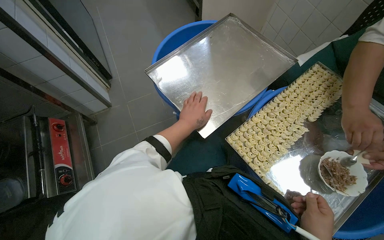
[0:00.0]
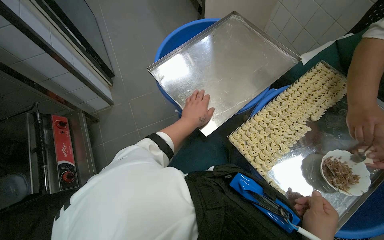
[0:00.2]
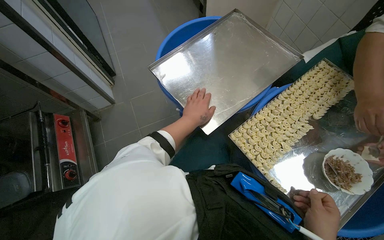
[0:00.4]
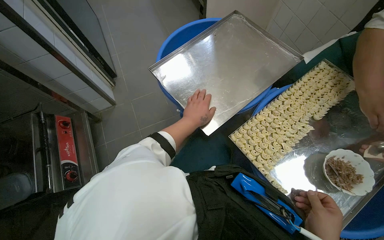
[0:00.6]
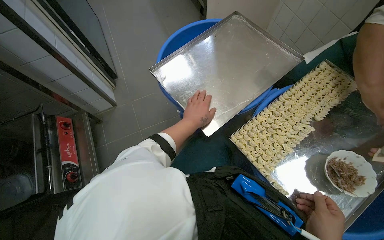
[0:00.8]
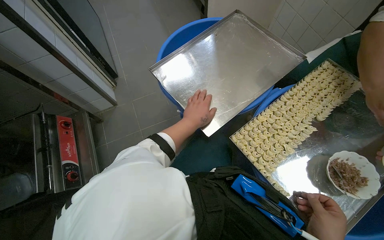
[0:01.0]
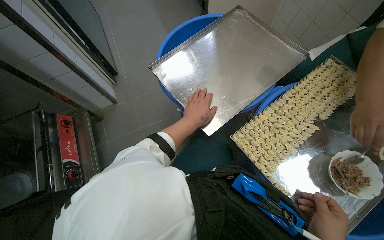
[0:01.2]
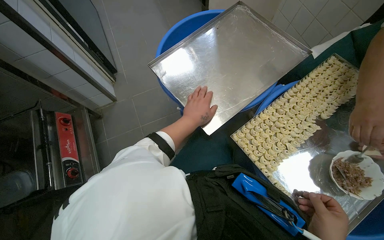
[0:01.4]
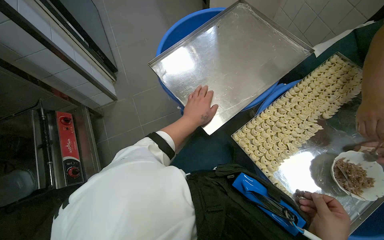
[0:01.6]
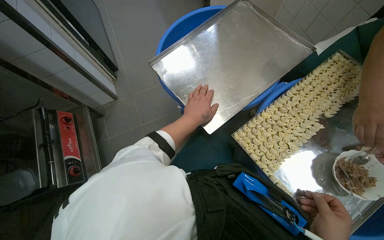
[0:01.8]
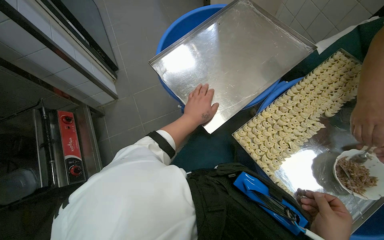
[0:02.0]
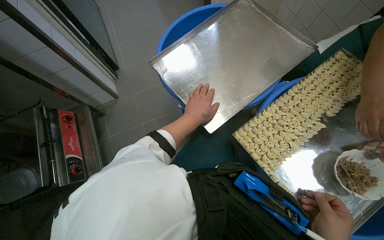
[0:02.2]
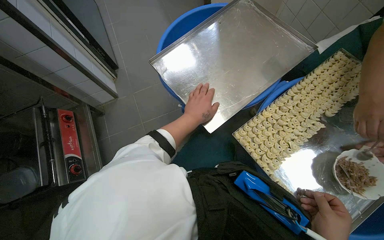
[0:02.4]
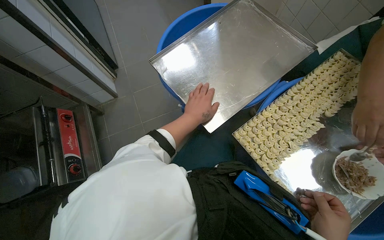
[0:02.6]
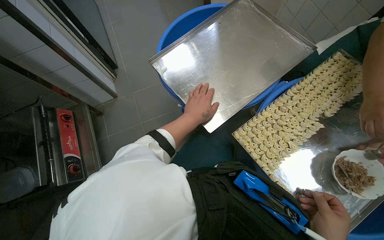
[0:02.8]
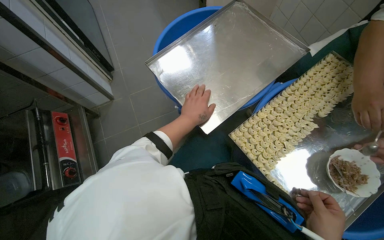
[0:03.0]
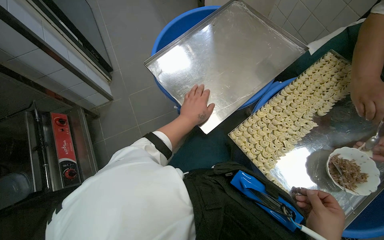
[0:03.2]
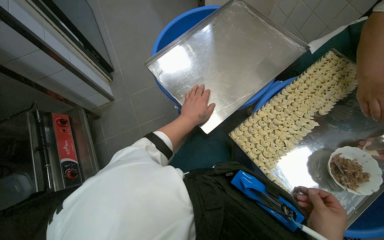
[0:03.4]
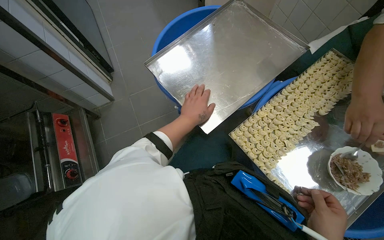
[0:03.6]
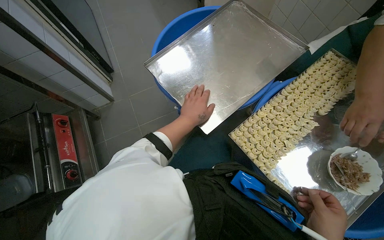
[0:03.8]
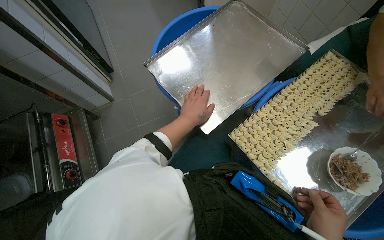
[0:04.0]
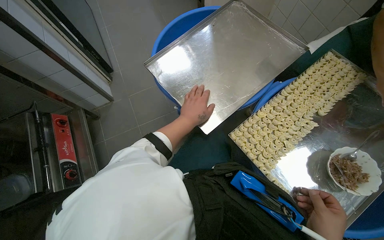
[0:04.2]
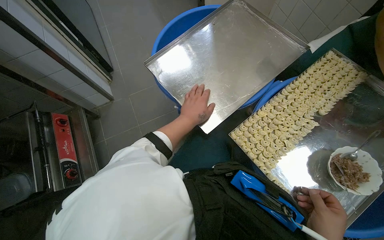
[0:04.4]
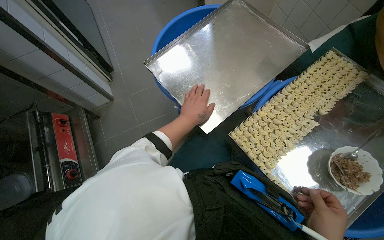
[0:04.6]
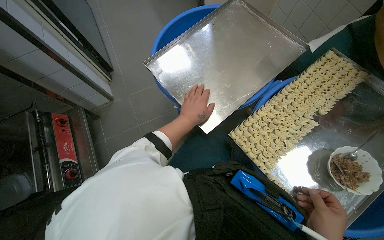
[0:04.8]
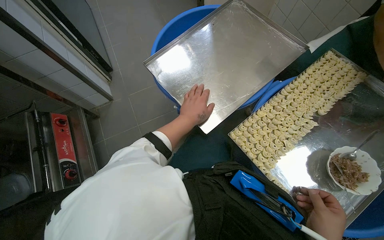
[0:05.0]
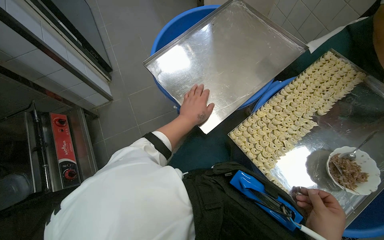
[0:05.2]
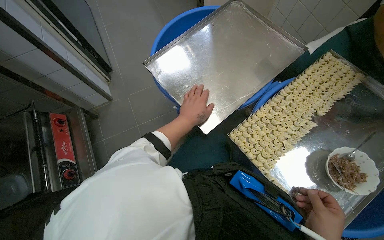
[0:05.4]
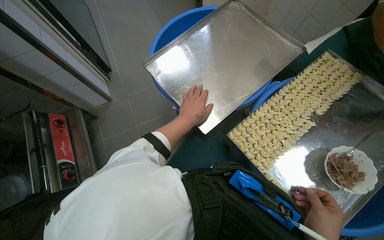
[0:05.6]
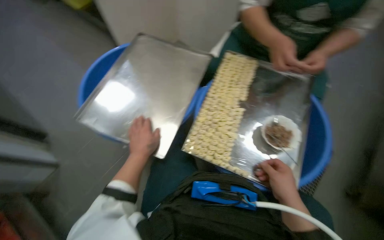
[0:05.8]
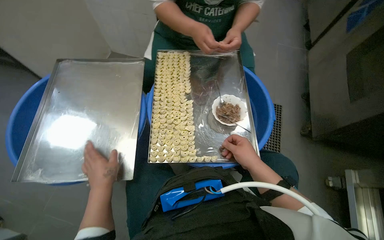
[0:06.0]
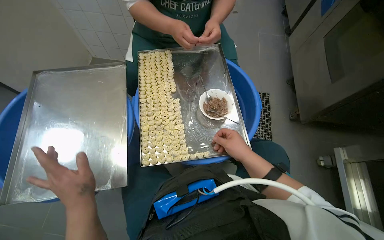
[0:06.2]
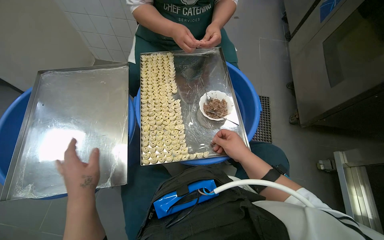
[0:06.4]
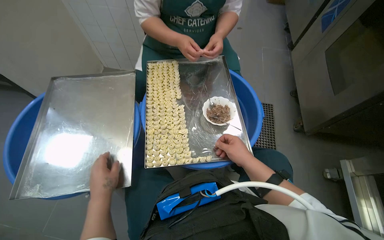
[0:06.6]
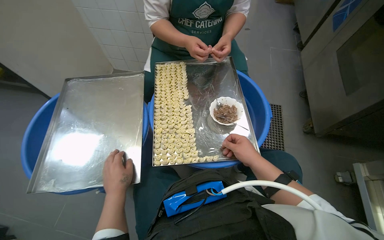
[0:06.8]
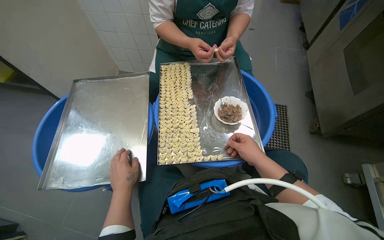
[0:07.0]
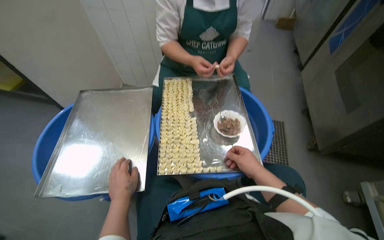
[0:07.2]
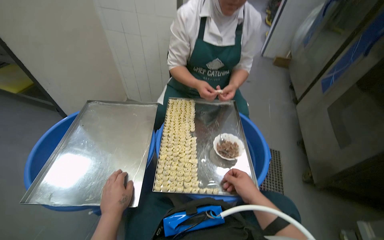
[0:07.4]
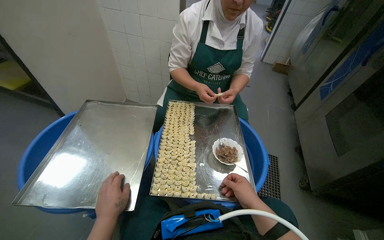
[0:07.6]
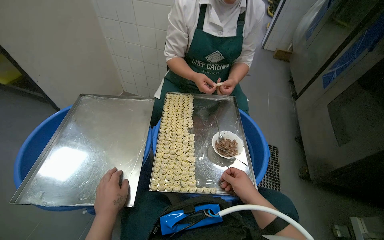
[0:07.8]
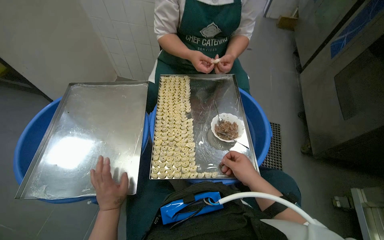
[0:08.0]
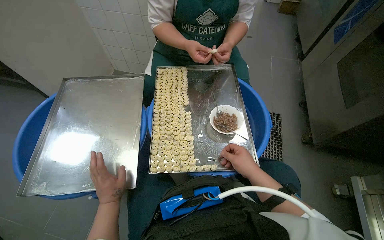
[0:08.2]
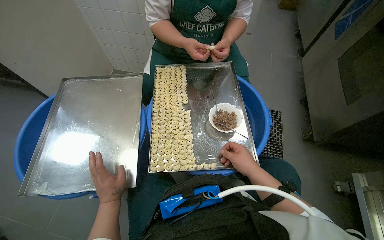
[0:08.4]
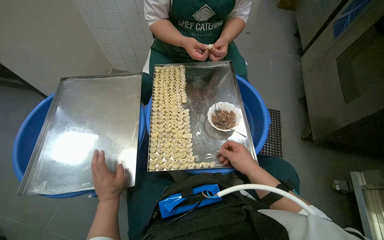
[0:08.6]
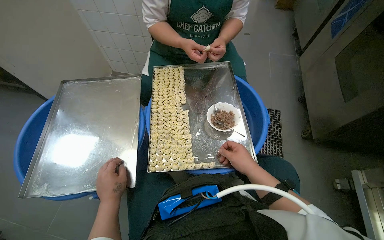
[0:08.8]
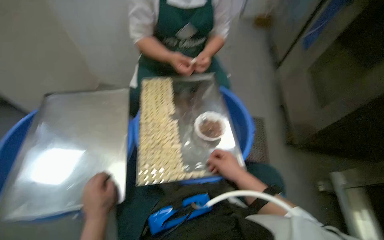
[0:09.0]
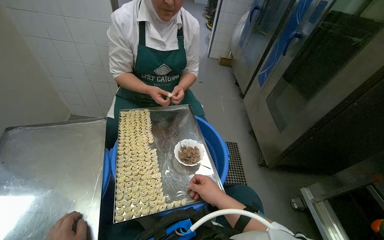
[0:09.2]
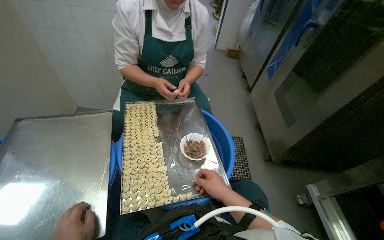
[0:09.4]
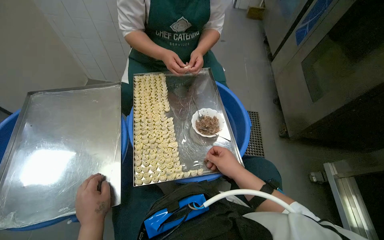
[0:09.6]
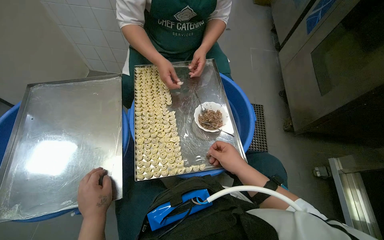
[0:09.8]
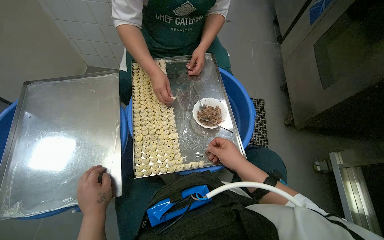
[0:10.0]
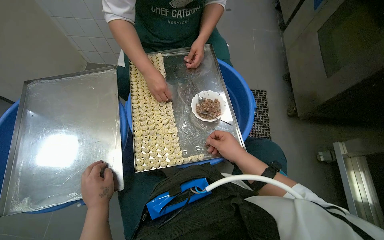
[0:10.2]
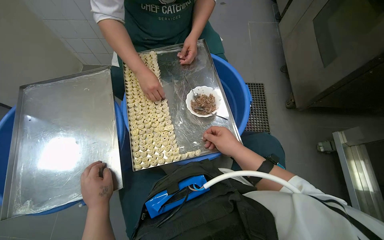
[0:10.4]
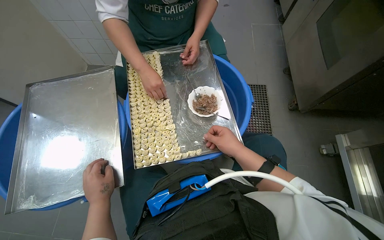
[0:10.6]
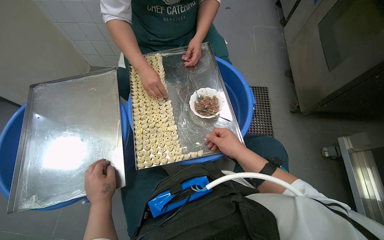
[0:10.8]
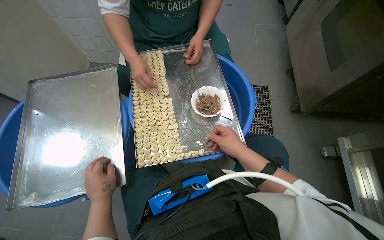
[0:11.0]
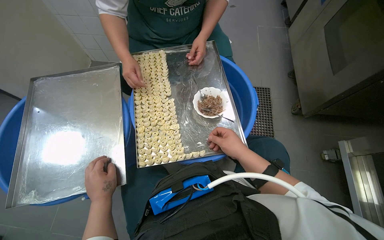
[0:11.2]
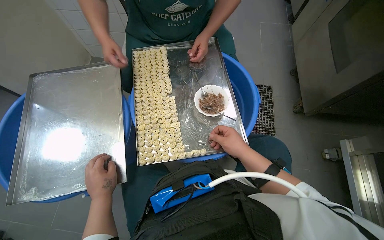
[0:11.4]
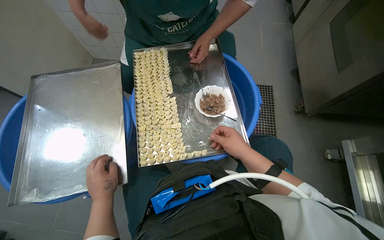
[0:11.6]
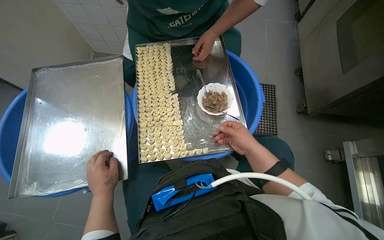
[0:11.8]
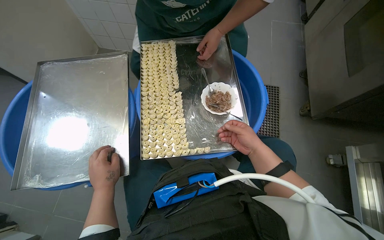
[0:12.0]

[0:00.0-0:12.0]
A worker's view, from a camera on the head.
Job: preparing food.
The whole recording: Filling dough pieces with meat. The worker continues to fill dough pieces with meat and shape them before placing them on a tray.
0:04.4 to 0:06.0: The head turns to the right by roughly 55 degrees.
0:06.0 to 0:07.6: The camera pitches upward, by approximately 20 degrees.
0:10.4 to 0:12.0: The right hand goes roughly 10 cm farther from the camera.

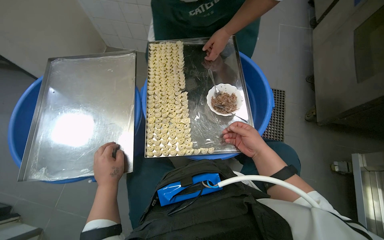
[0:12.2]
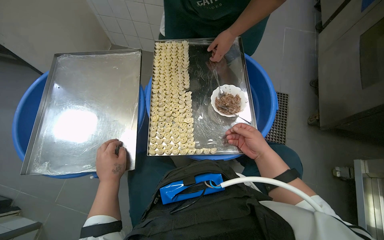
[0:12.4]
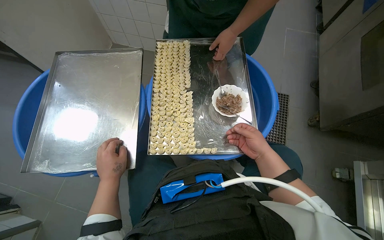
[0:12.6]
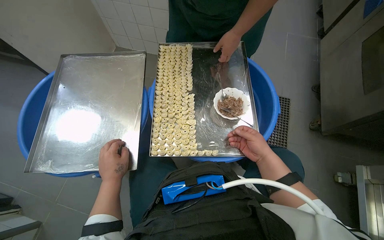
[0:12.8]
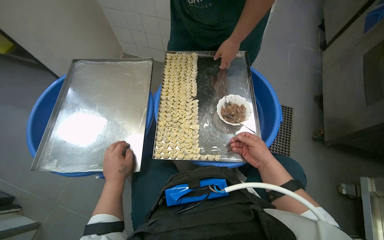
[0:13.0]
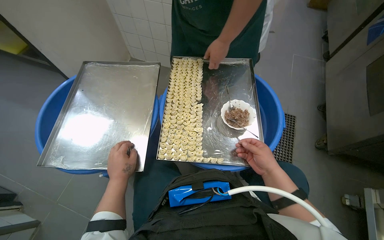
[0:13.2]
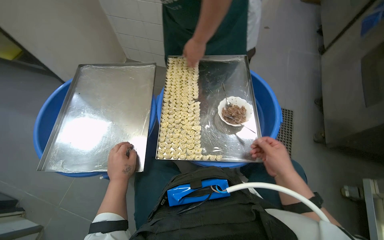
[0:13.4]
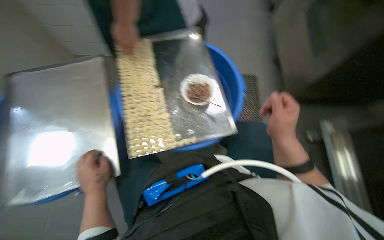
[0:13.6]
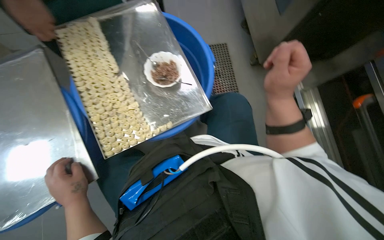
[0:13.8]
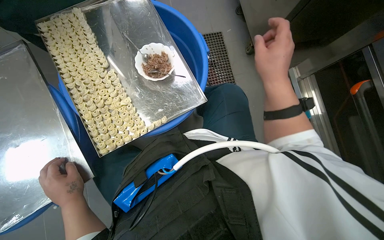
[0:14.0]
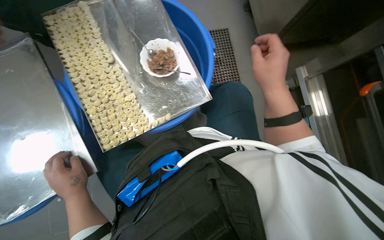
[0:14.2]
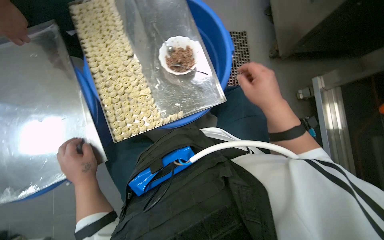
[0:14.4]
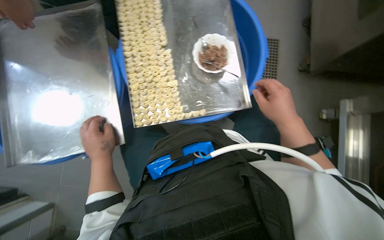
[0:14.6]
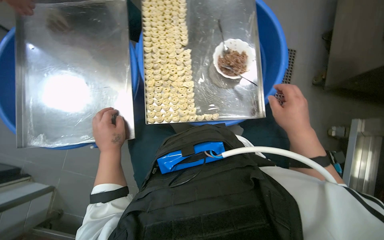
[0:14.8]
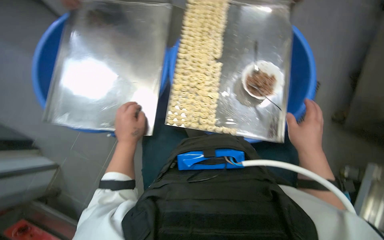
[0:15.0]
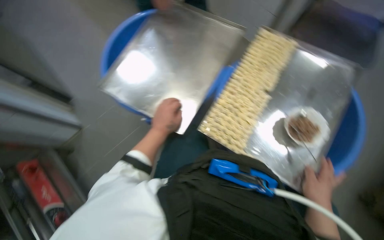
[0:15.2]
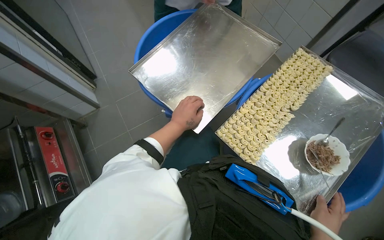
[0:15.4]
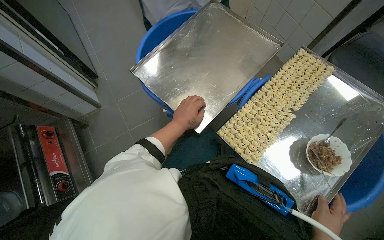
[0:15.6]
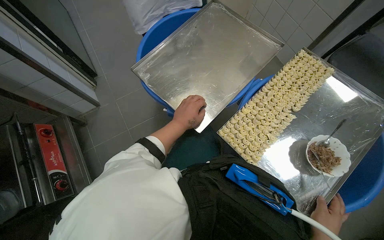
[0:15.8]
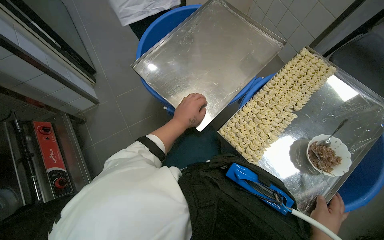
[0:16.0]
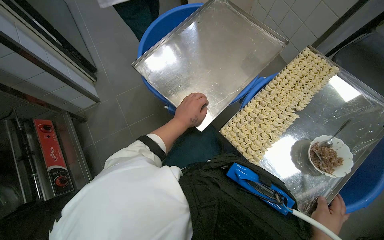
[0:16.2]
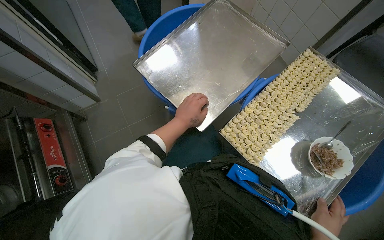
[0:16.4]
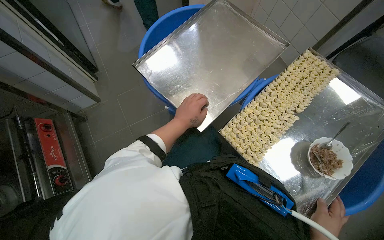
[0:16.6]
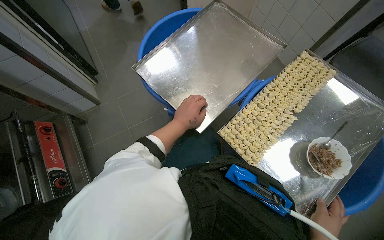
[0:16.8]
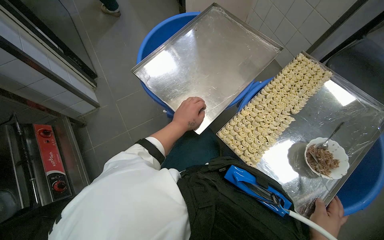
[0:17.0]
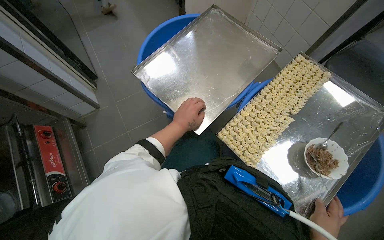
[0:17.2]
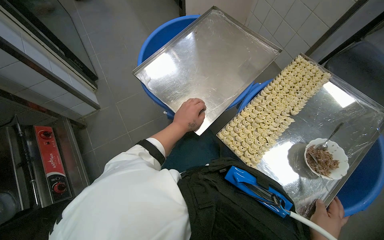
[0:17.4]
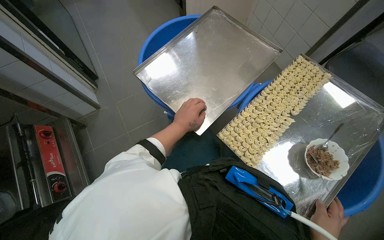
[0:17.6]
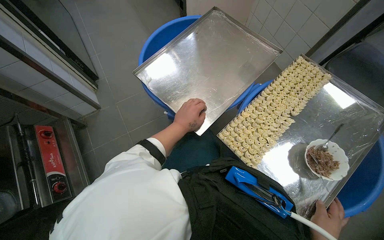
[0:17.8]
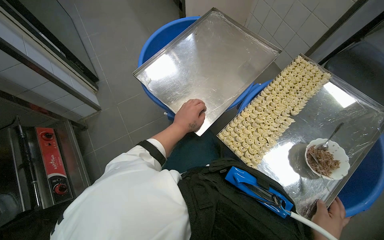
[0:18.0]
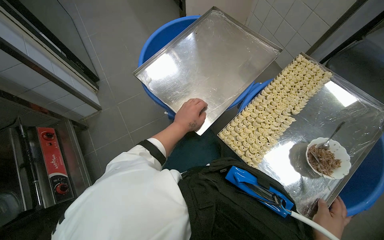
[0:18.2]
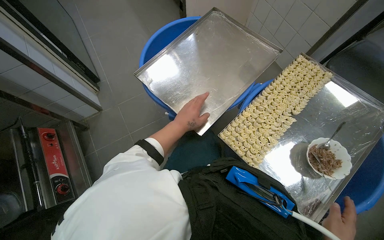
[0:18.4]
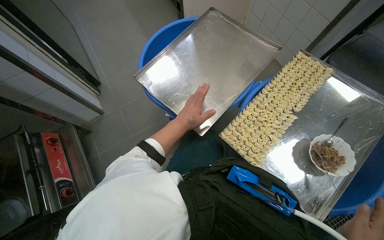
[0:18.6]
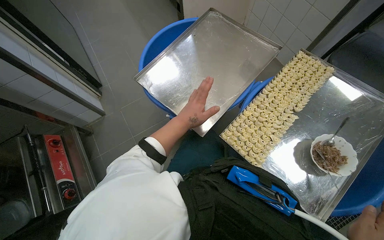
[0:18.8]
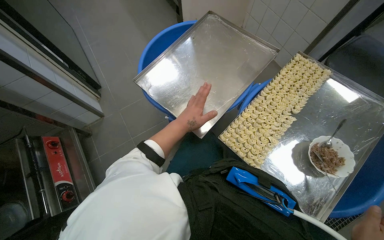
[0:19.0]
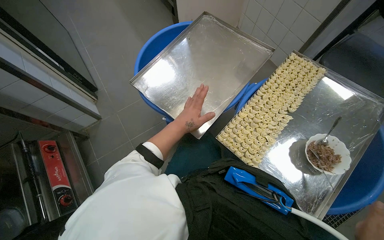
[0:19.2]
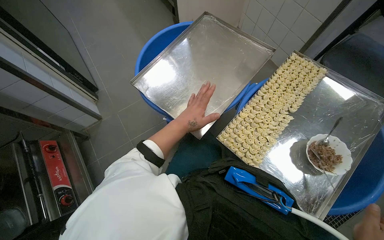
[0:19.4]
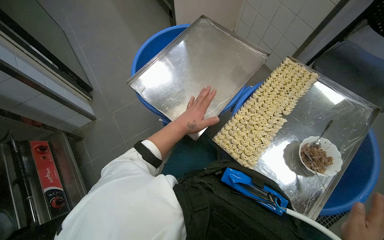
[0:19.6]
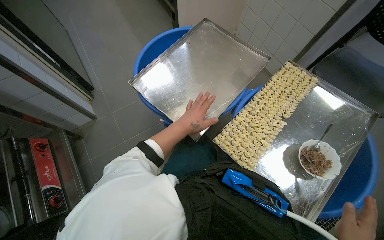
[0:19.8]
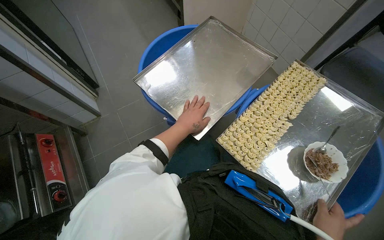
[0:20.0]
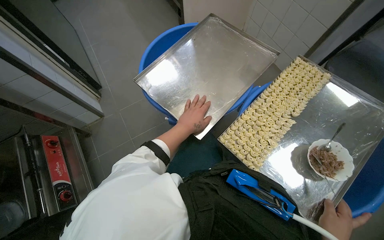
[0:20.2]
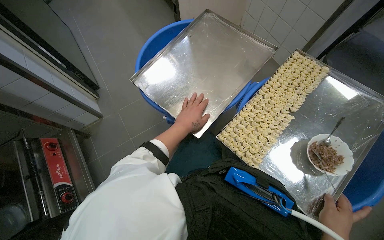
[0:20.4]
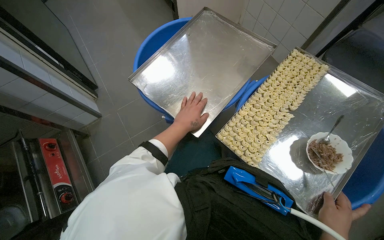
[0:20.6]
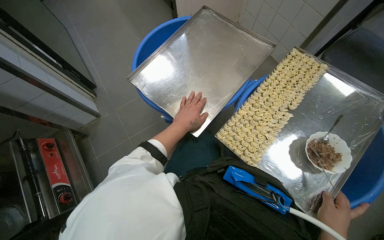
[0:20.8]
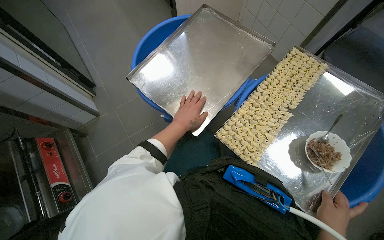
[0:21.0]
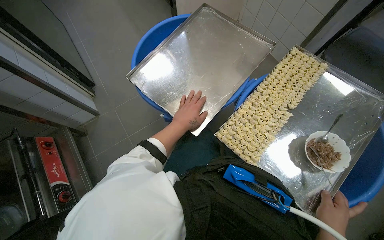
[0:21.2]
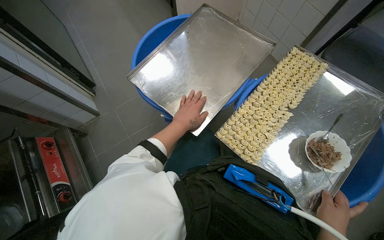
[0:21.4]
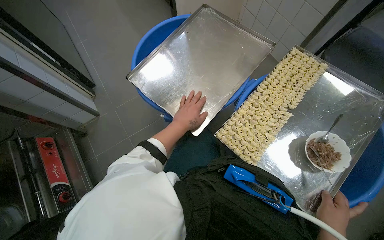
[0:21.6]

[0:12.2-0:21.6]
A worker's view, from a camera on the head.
Job: preparing food.
The whole recording: Filling dough pieces with meat. The worker continues to fill dough pieces with meat and shape them before placing them on a tray.
0:12.2 to 0:13.8: The wearer's head swings approximately 25 degrees to the right.
0:13.8 to 0:15.4: The head turns to the left by roughly 75 degrees.
